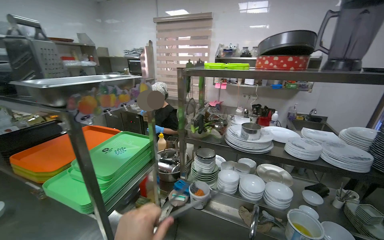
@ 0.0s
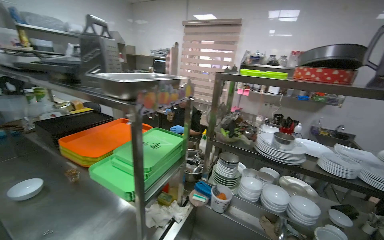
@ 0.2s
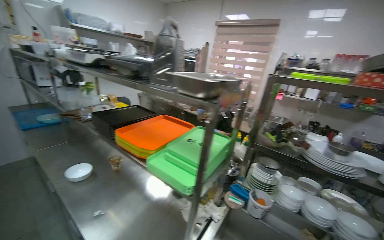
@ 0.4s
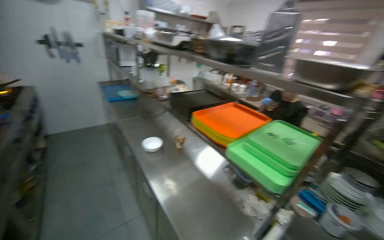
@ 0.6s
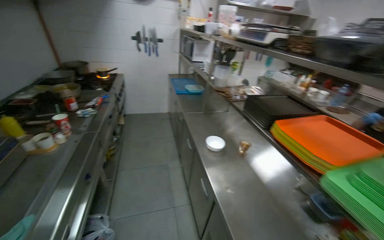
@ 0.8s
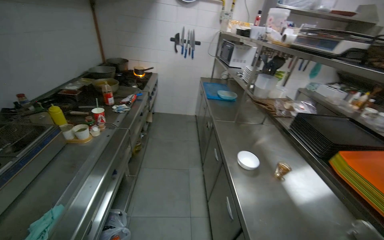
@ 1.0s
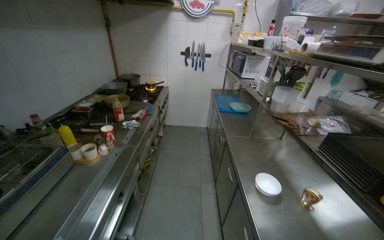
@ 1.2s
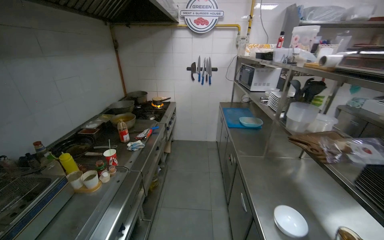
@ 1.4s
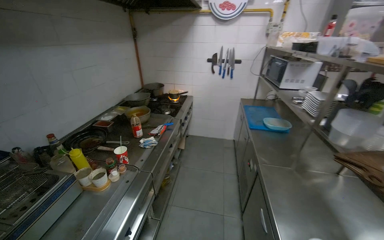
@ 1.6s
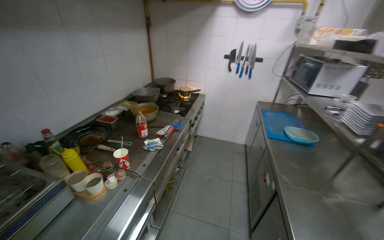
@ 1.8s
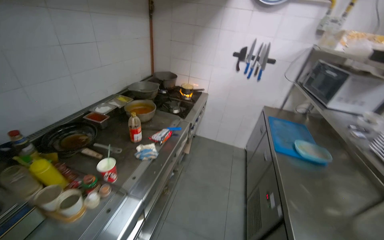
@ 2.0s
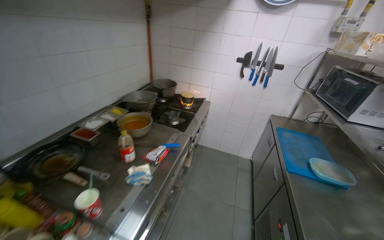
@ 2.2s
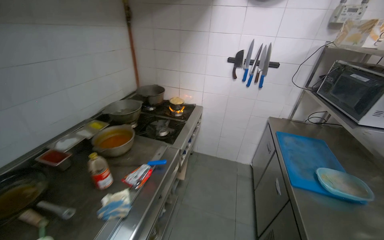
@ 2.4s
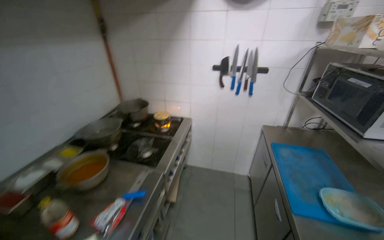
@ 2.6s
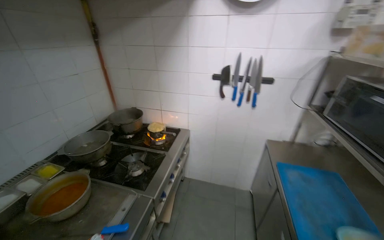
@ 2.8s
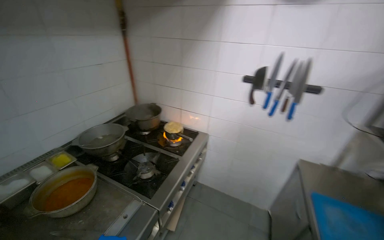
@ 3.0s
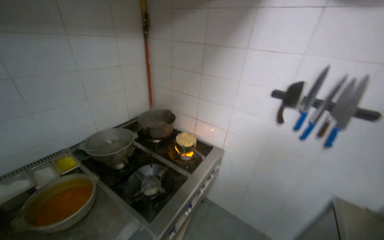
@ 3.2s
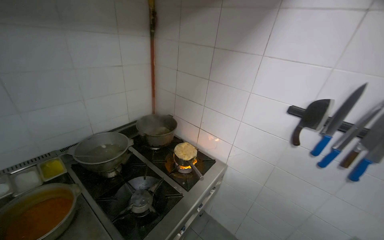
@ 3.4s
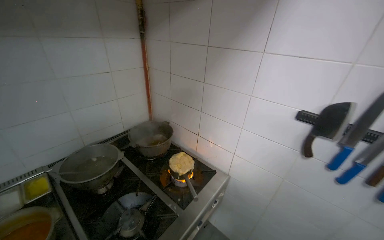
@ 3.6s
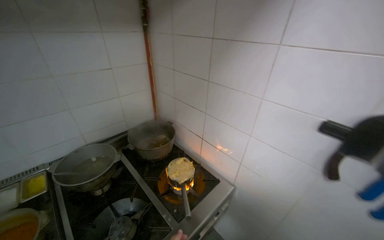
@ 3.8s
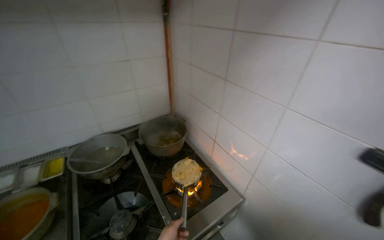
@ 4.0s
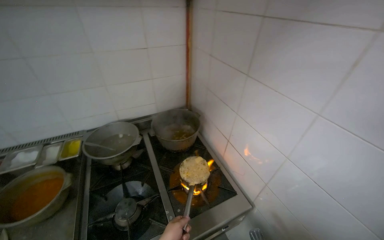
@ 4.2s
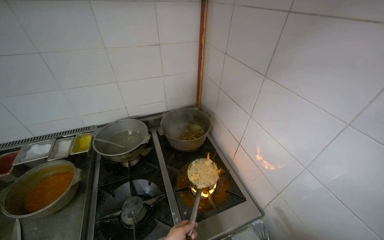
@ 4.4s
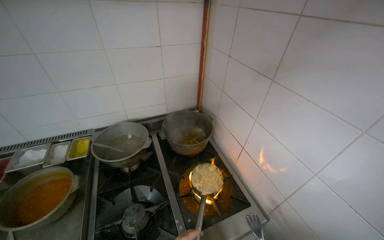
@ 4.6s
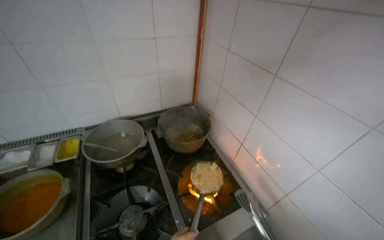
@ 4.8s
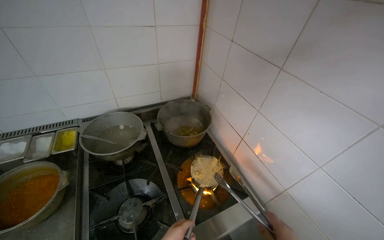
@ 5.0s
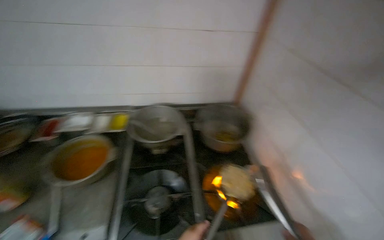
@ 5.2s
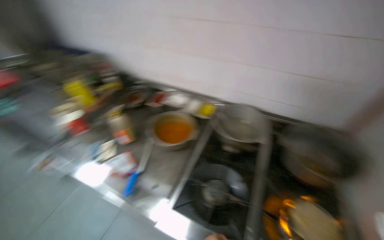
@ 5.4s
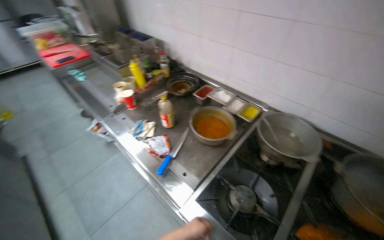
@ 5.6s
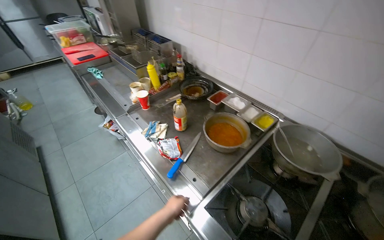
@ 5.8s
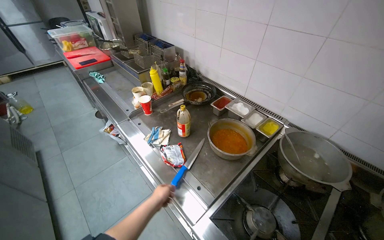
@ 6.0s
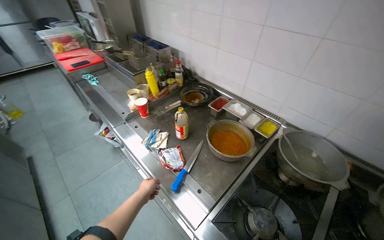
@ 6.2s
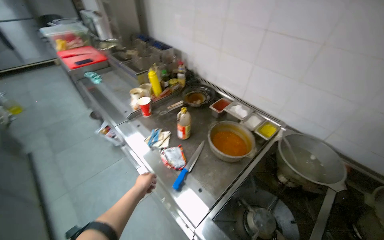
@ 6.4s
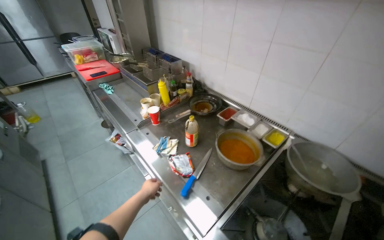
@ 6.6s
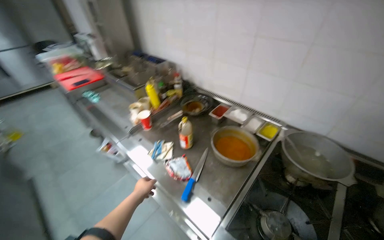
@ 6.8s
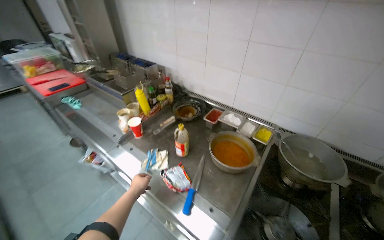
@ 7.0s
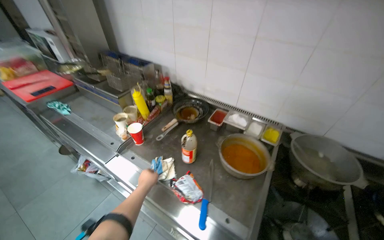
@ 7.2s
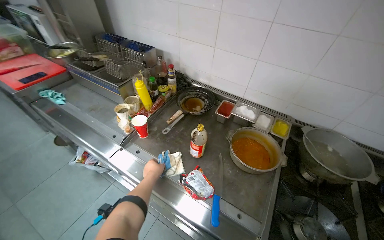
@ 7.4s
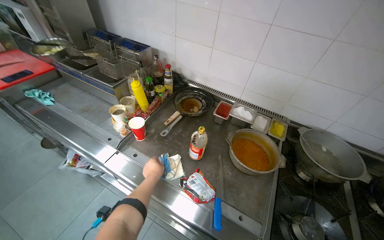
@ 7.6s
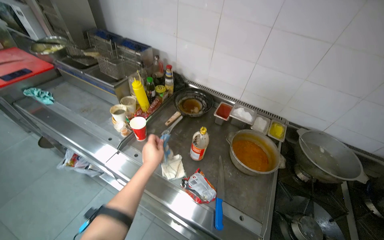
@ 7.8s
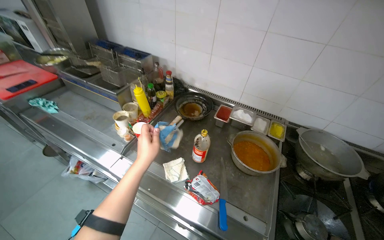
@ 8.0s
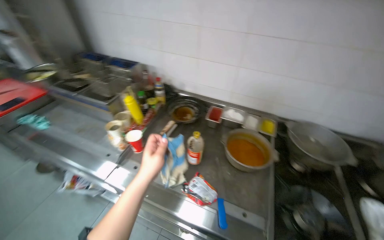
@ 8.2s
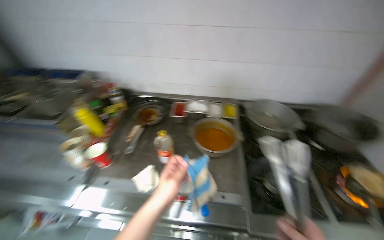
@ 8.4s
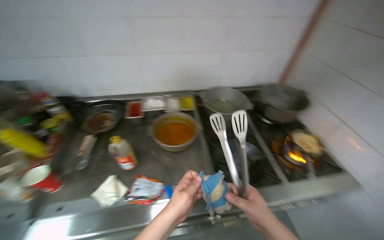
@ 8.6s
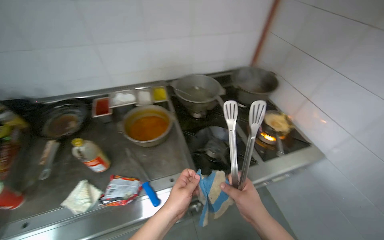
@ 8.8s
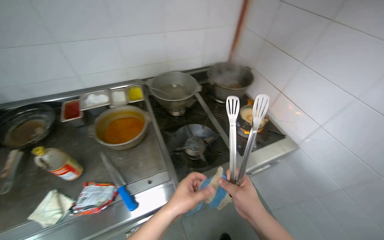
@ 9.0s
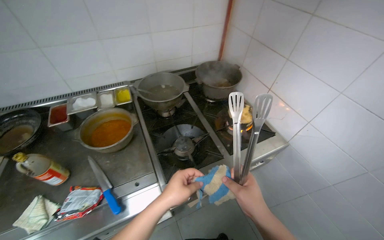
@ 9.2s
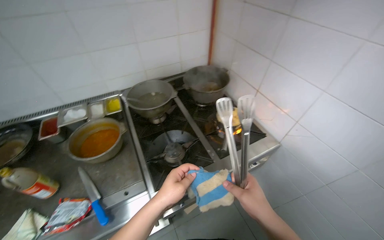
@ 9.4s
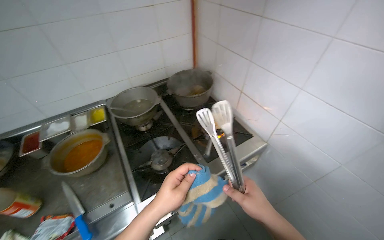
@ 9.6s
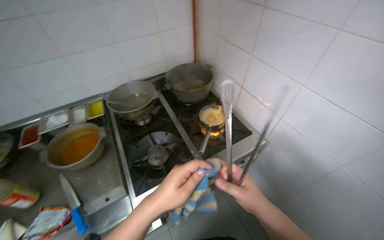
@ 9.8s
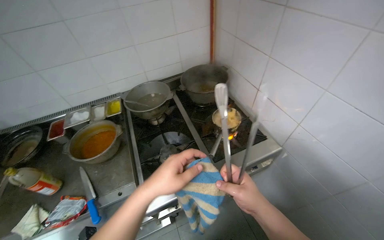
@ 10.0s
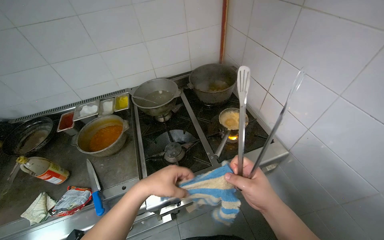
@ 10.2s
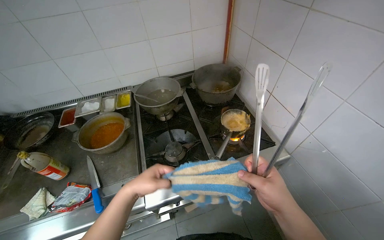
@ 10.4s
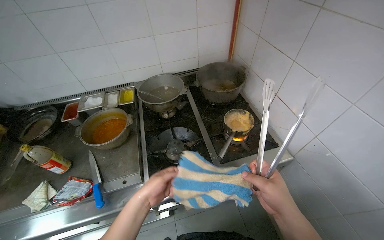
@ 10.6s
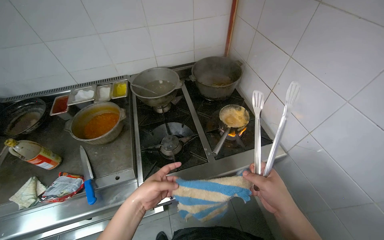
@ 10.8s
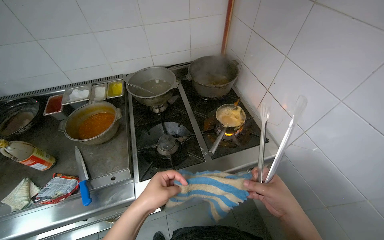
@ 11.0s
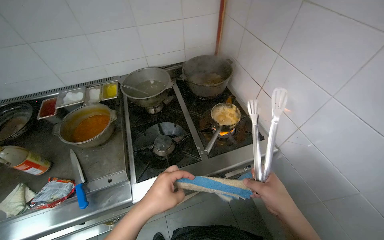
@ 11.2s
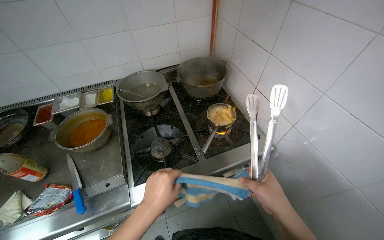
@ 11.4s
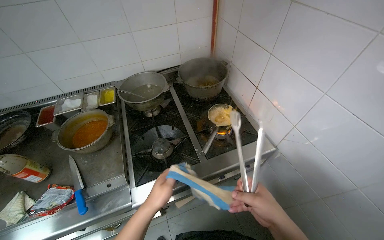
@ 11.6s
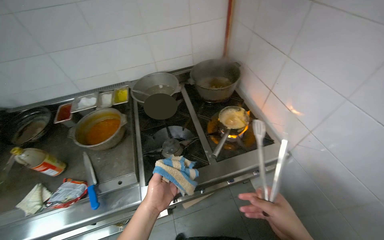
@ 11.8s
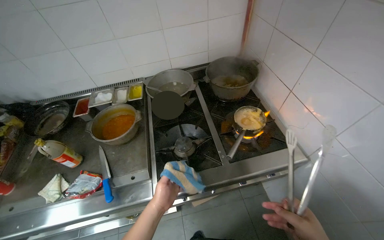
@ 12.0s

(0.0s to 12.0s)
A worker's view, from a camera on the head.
Job: cooking food.
The whole recording: Cooking ingredients on stove. The worker adds ingredients to a pan and stirs the contents on the stove.
0.0s - 1.6s: The camera travels approximately 1 m. The head turns to the left by roughly 80 degrees.
1.6s - 3.0s: The camera travels roughly 1 m.
3.0s - 4.4s: The wearer moves some 70 cm. The head turns to the left by roughly 45 degrees.
4.4s - 6.0s: The head rotates roughly 70 degrees to the left.
6.0s - 7.6s: The view pans to the right by approximately 15 degrees. The left hand travels farther from the camera by some 30 cm.
7.6s - 9.0s: The head turns to the right by roughly 50 degrees.
9.0s - 10.4s: The right hand shifts roughly 15 cm up the picture.
10.4s - 12.0s: The left hand goes some 15 cm farther from the camera and down the picture.

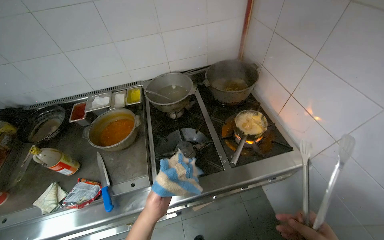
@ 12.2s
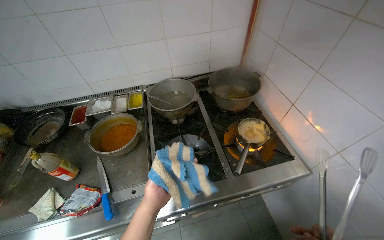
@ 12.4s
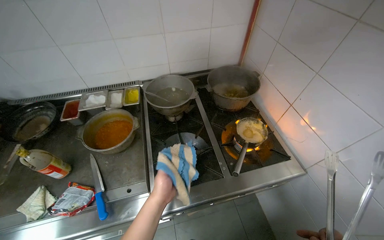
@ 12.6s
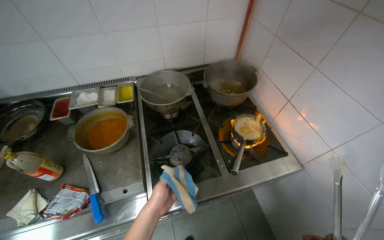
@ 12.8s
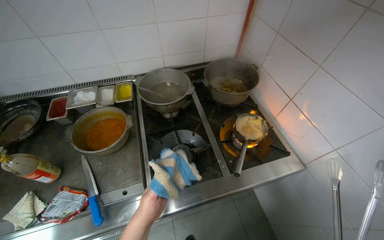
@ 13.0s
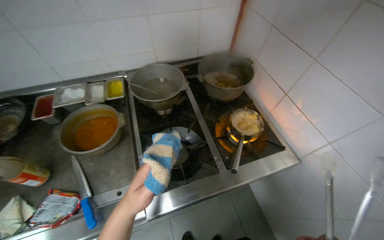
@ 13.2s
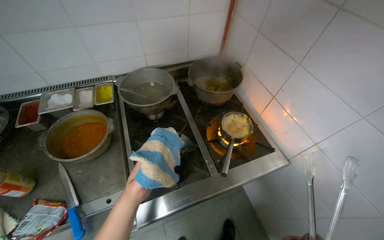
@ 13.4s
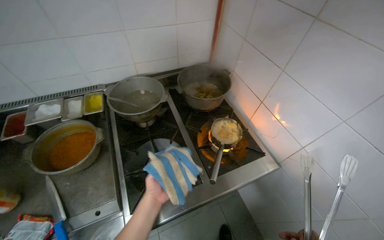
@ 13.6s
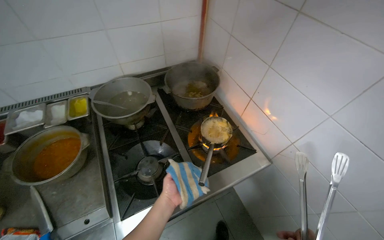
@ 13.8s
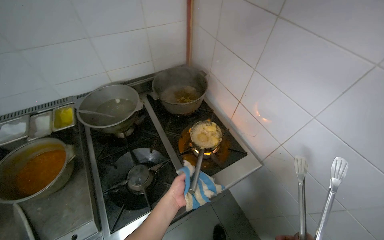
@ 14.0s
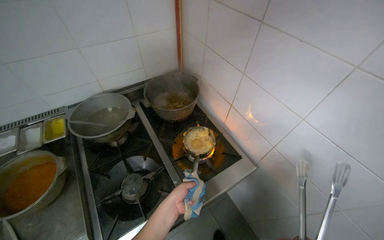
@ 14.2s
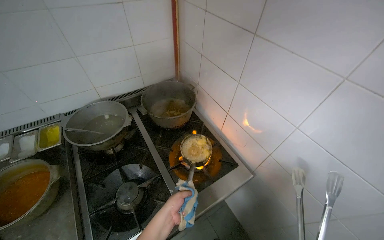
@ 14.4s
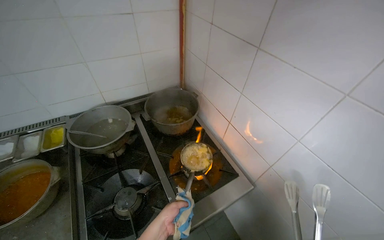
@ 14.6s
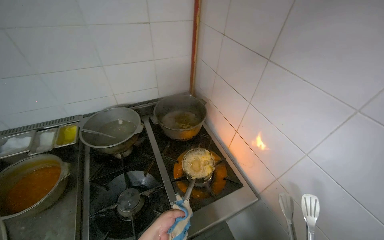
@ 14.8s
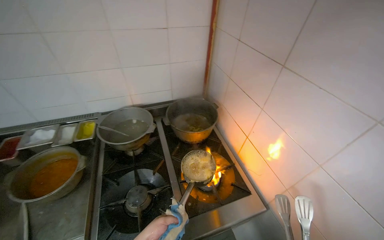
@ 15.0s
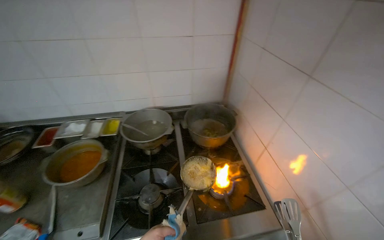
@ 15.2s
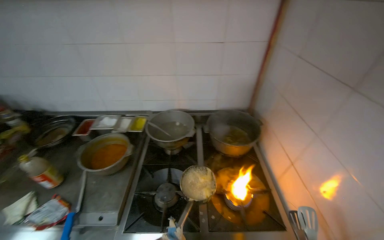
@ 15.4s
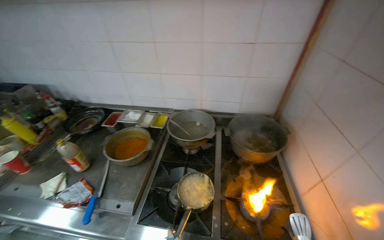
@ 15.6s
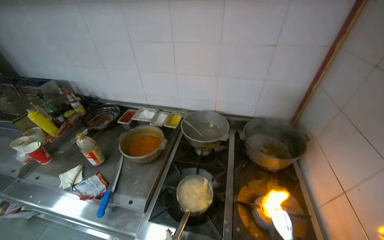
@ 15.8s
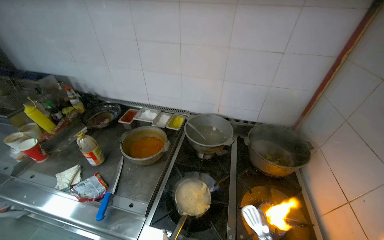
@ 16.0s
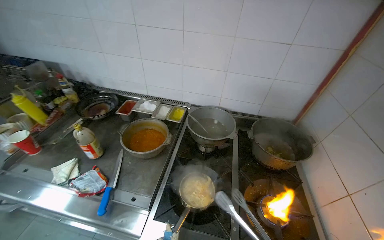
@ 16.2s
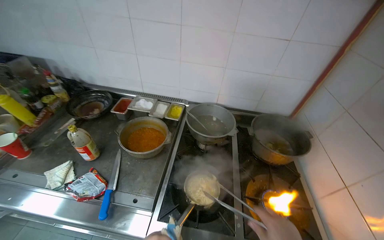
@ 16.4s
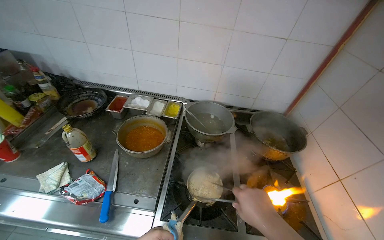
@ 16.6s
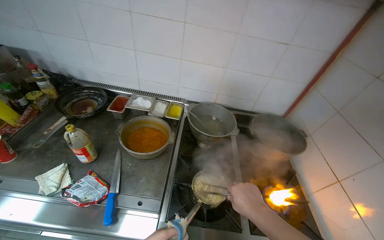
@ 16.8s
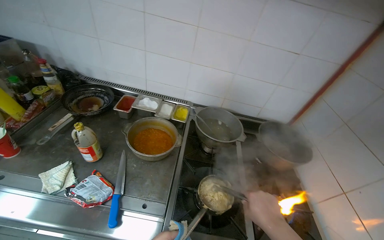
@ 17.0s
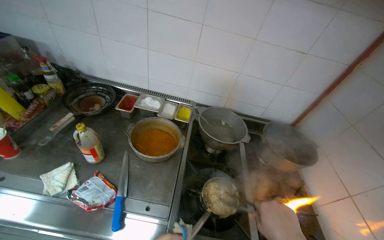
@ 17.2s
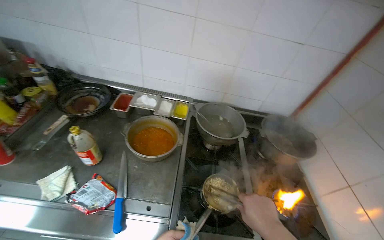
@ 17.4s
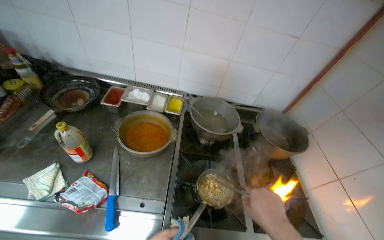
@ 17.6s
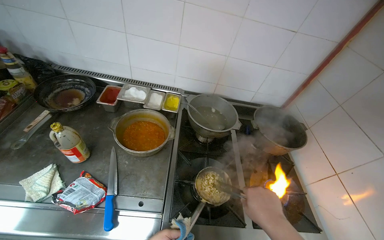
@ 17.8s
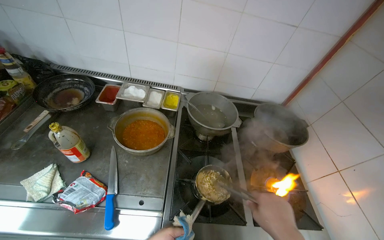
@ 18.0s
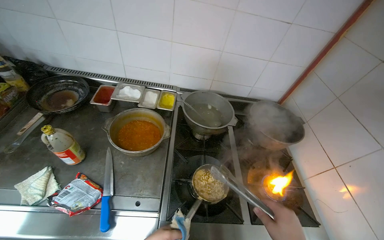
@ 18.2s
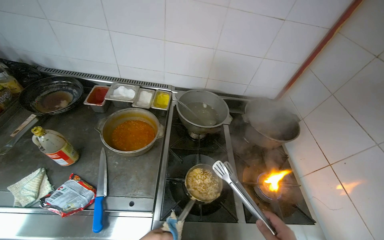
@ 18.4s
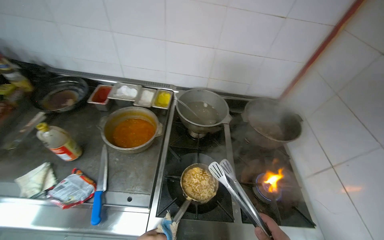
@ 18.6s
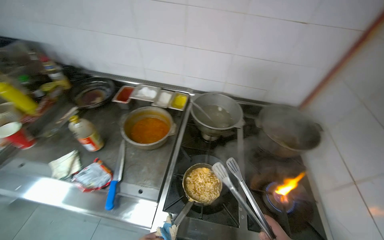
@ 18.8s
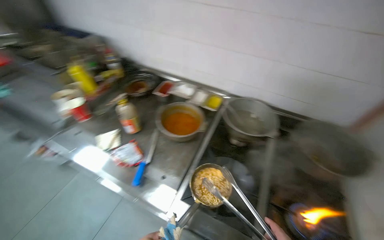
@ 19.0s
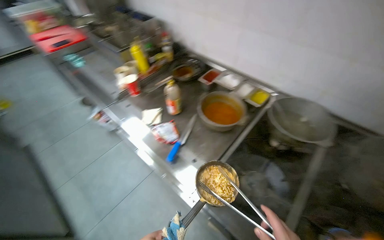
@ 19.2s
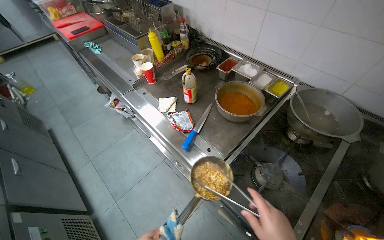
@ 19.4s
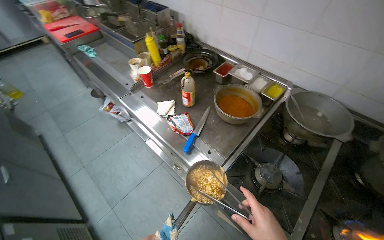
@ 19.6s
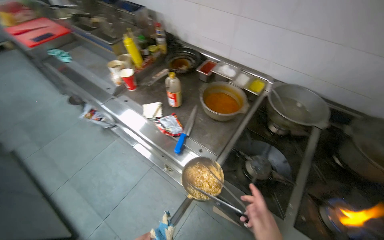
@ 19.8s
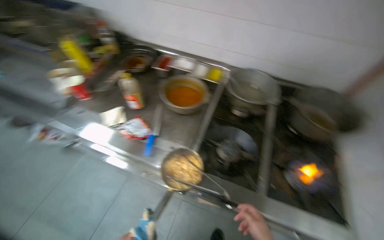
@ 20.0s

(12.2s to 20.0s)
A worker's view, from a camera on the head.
Job: cooking food.
The whole recording: Cooking ingredients on stove. The worker adds ingredients to a pan and stirs the contents on the stove.
12.2s - 13.8s: The left hand is displaced to the right and up the picture by approximately 20 cm, and reaches about 5 cm nearer to the camera, then returns.
13.8s - 15.4s: The head rotates approximately 25 degrees to the left. The wearer looks about 15 degrees further upward.
18.4s - 20.0s: The head turns to the left by roughly 20 degrees.
